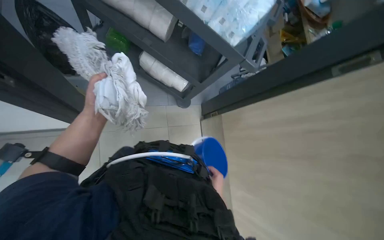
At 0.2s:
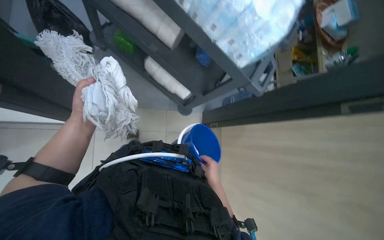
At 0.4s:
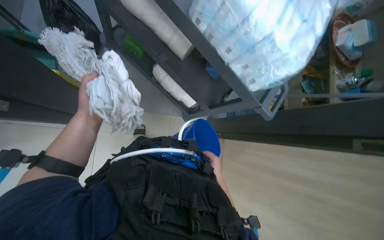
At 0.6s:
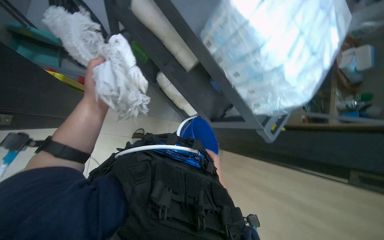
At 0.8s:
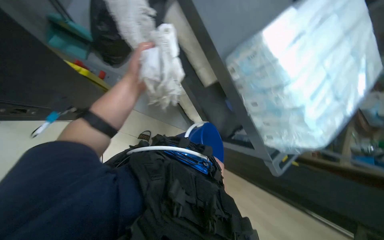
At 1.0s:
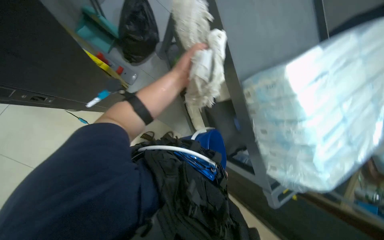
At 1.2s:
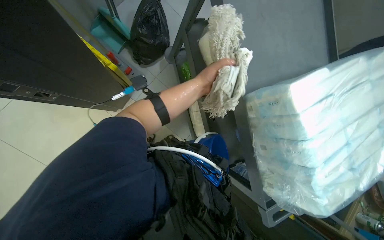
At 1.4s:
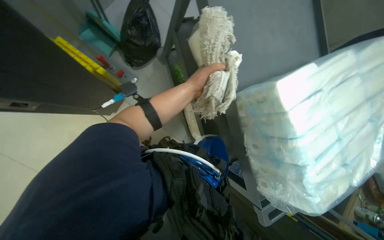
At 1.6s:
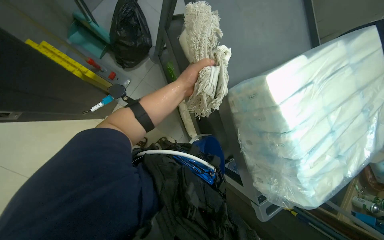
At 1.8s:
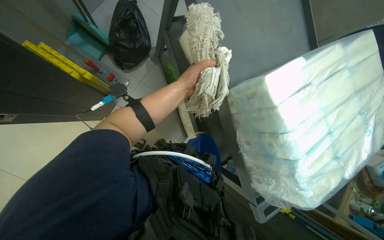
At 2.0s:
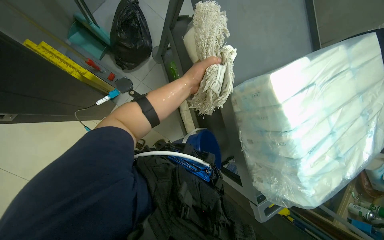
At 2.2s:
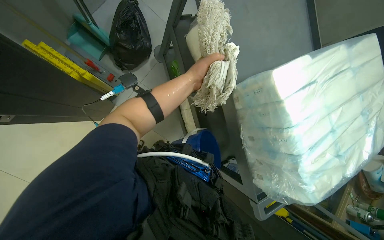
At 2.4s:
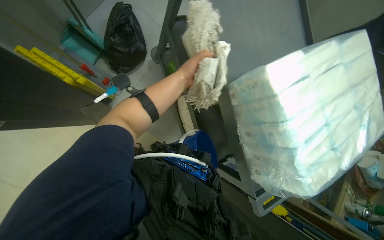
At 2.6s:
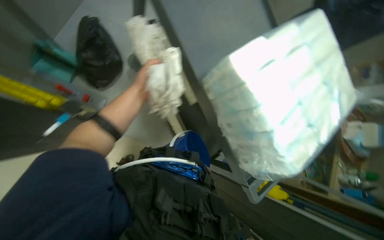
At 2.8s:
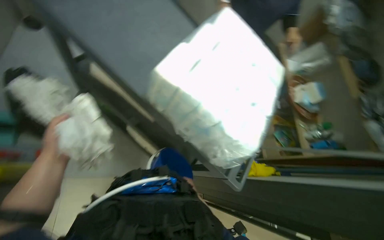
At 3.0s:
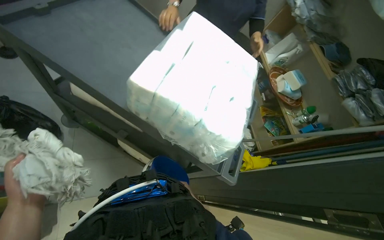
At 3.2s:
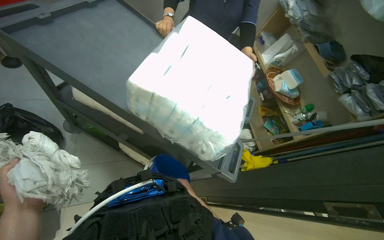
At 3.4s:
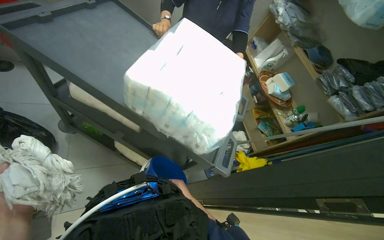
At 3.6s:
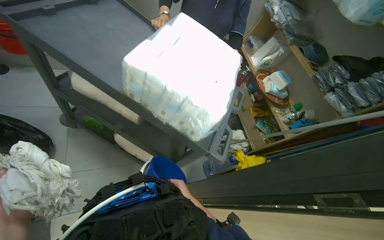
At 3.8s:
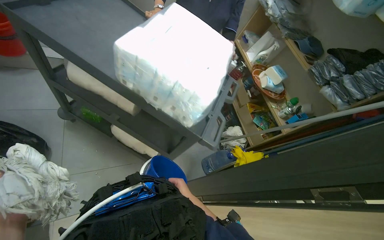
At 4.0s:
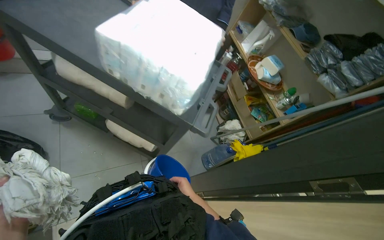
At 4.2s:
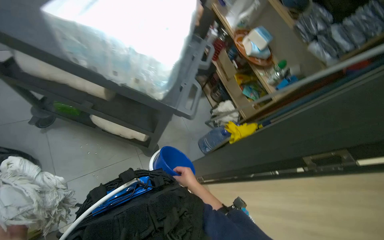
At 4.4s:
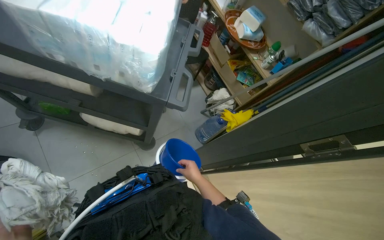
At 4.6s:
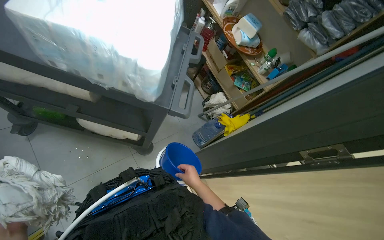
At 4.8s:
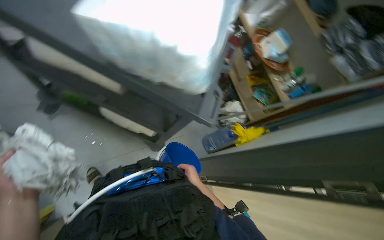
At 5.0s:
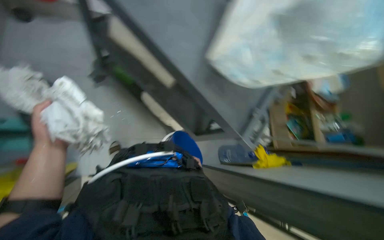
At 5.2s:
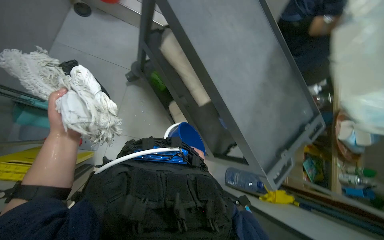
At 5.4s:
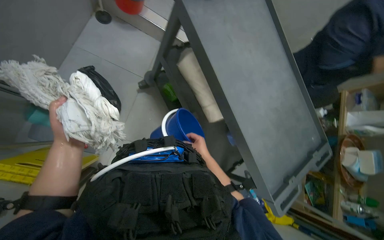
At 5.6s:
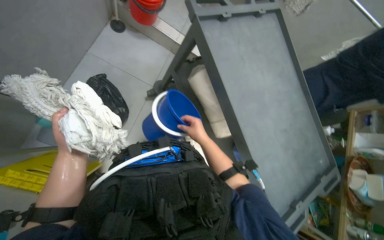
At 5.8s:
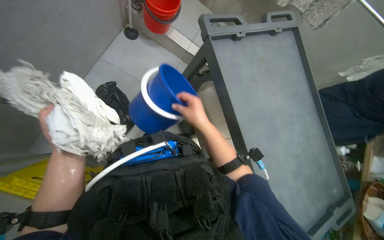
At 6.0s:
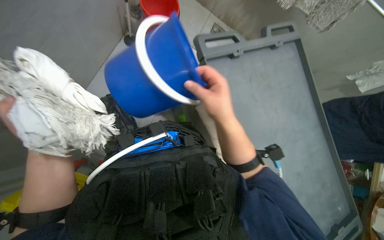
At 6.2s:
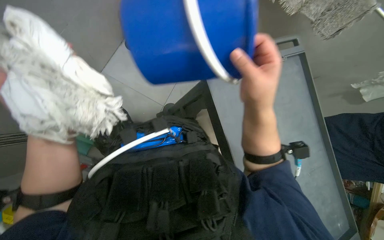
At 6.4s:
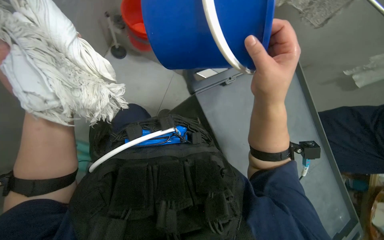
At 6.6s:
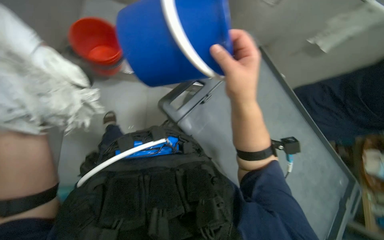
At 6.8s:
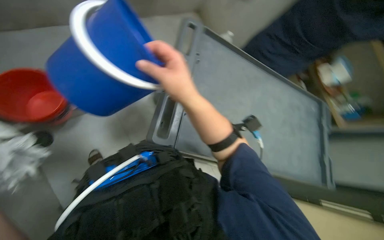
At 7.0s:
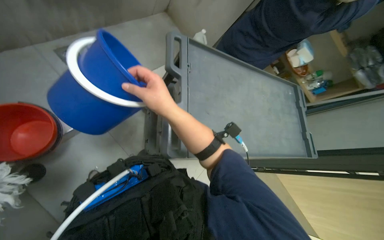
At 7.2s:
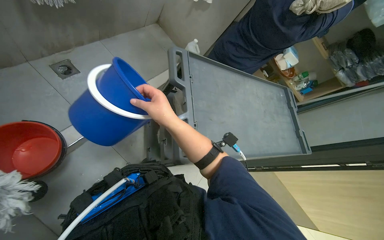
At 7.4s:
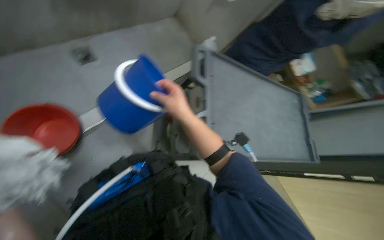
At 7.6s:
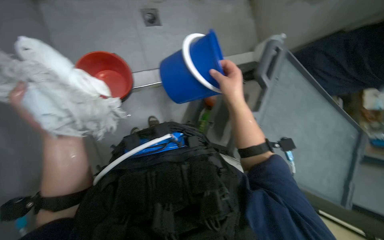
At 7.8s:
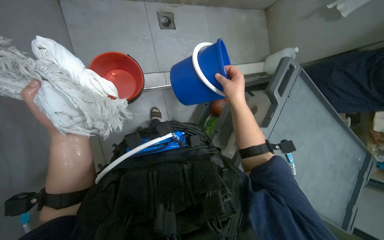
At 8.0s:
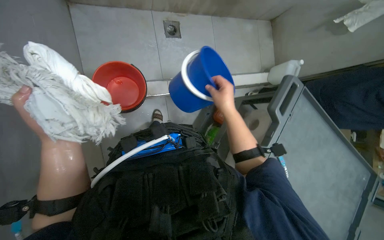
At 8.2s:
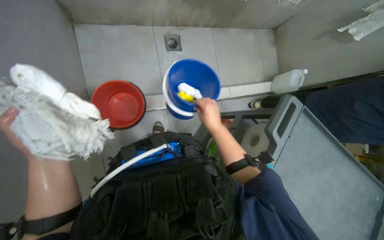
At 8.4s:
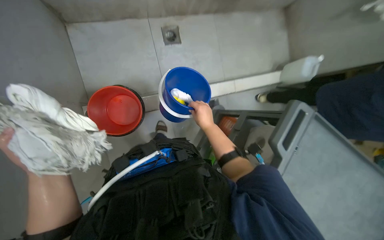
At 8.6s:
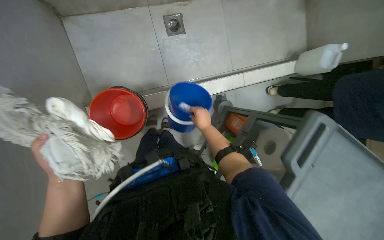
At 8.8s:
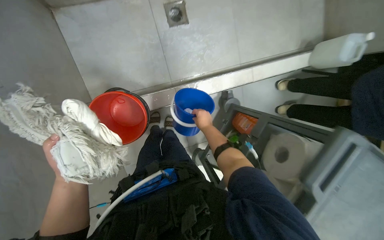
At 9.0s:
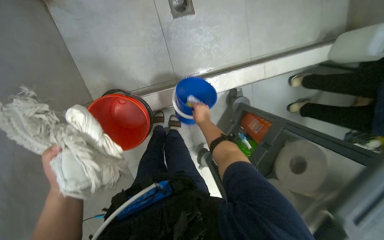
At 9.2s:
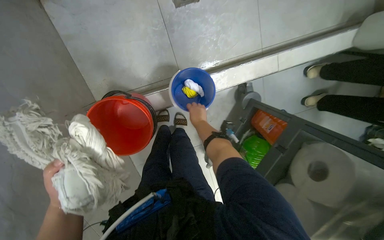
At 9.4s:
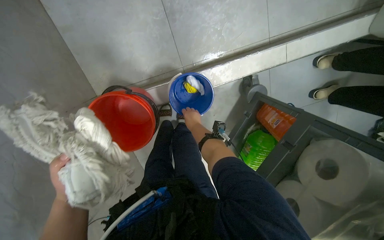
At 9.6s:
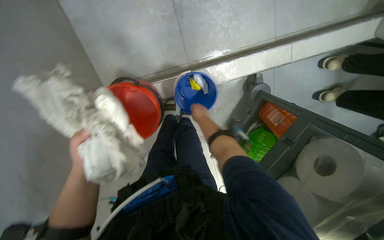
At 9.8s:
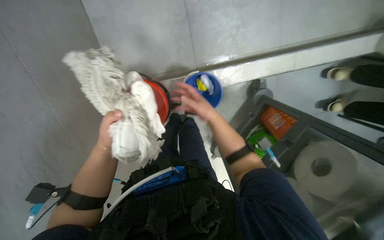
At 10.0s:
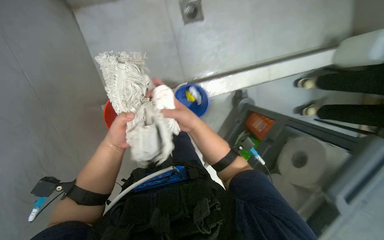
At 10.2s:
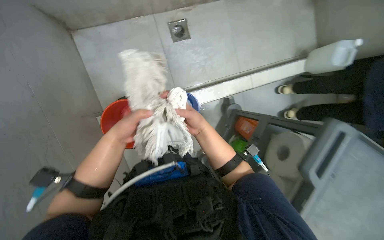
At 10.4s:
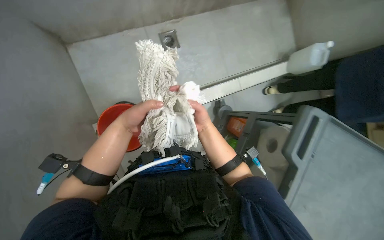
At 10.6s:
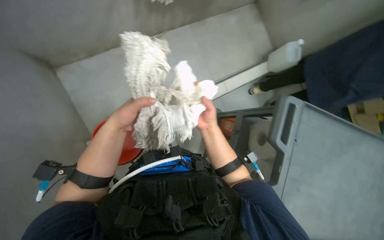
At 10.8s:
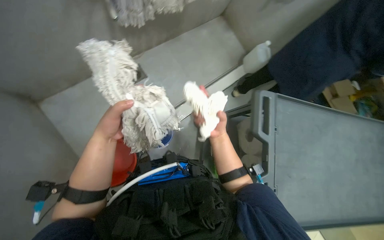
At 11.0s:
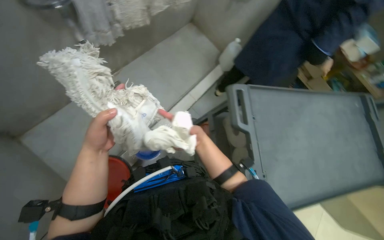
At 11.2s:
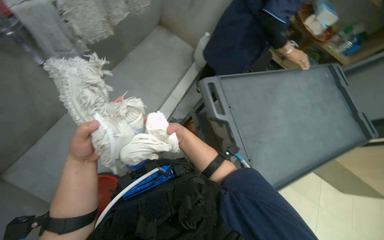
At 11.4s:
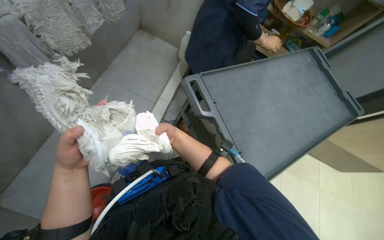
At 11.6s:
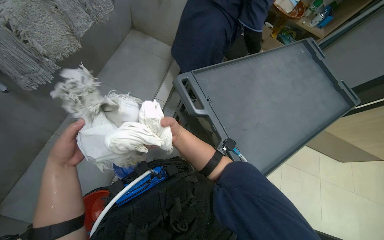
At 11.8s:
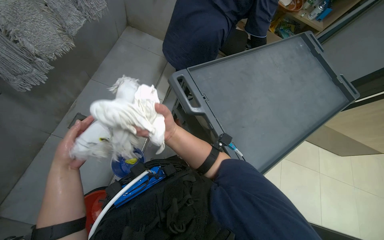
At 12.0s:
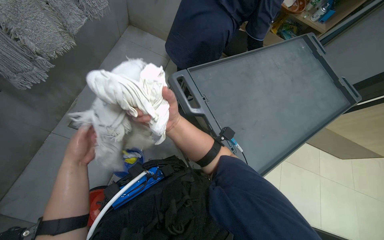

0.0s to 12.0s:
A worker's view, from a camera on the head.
Job: preparing cleaning supplies.
The whole recording: Transferring cleaning cloths between buckets. The worker transfers small white cleaning cloths from a blue bucket to a red bucket.
0.0s to 1.6s: The scene rotates clockwise by about 40 degrees.
1.6s to 3.0s: The wearer looks about 45 degrees further to the right.
4.4s to 6.0s: The wearer moves about 50 cm. The wearer looks approximately 50 degrees further to the left.
7.6s to 9.0s: Both hands move farther from the camera and to the left, roughly 20 cm.
9.0s to 10.4s: The left hand moves to the right, approximately 15 cm. Meanwhile the right hand travels nearer to the camera and back again, approximately 25 cm each way.
10.4s to 12.0s: The wearer looks approximately 50 degrees further to the right.

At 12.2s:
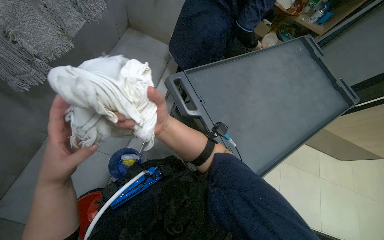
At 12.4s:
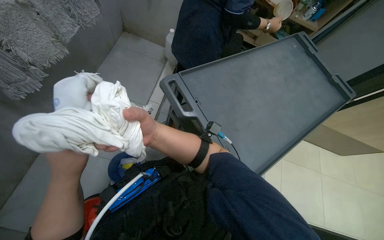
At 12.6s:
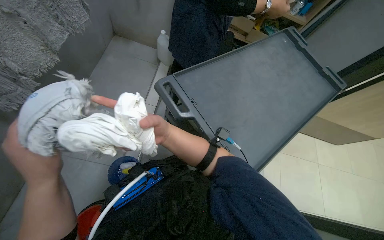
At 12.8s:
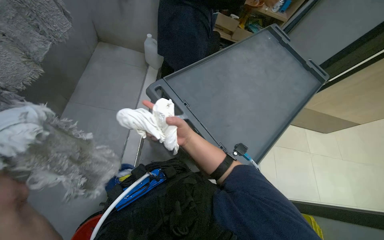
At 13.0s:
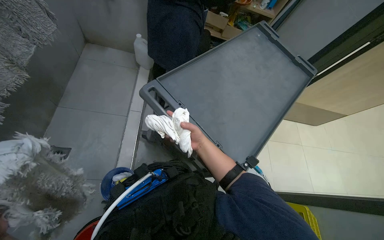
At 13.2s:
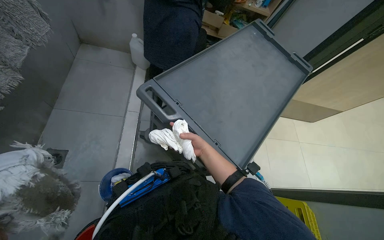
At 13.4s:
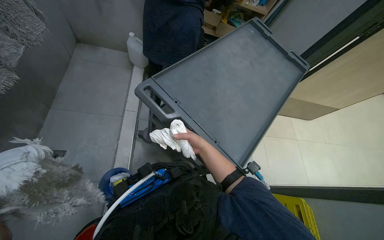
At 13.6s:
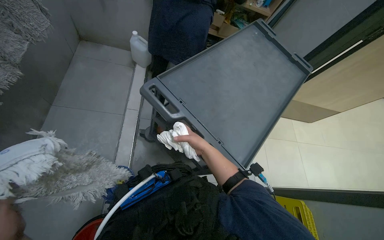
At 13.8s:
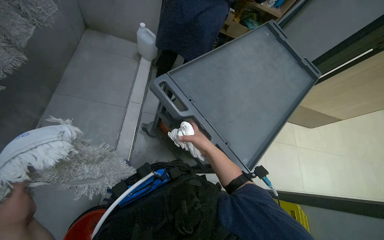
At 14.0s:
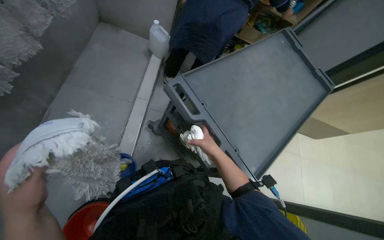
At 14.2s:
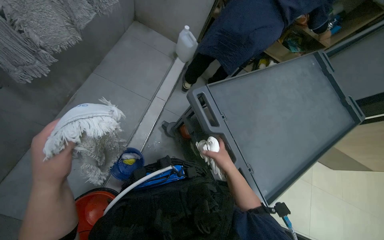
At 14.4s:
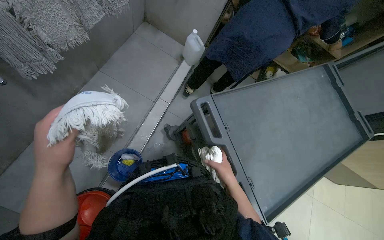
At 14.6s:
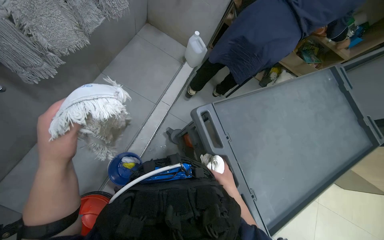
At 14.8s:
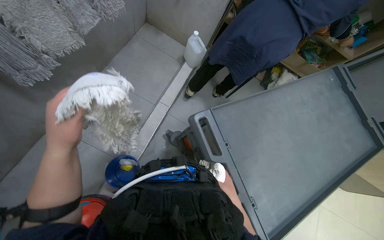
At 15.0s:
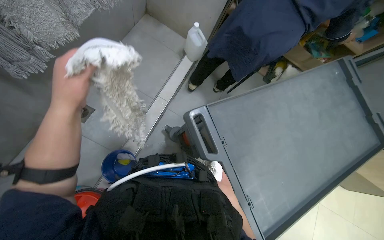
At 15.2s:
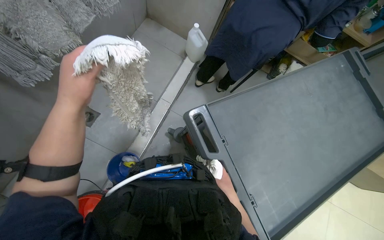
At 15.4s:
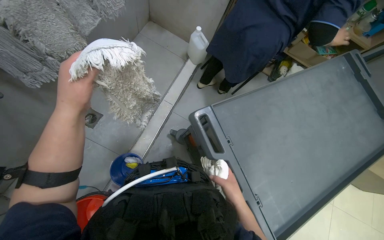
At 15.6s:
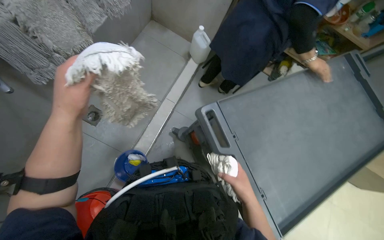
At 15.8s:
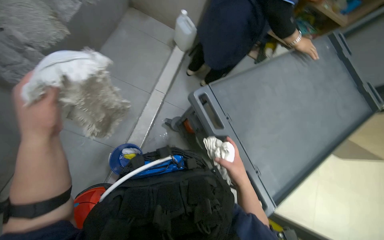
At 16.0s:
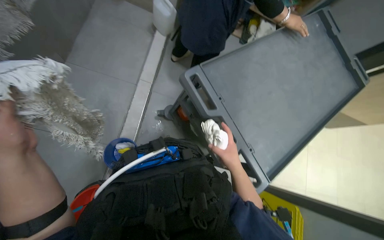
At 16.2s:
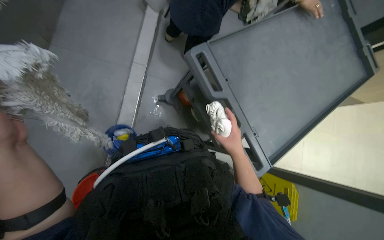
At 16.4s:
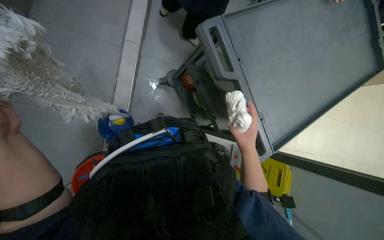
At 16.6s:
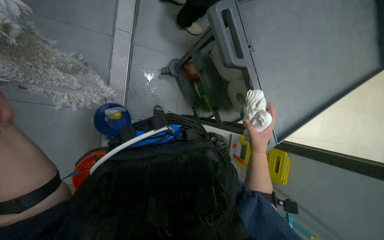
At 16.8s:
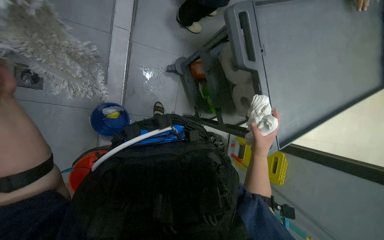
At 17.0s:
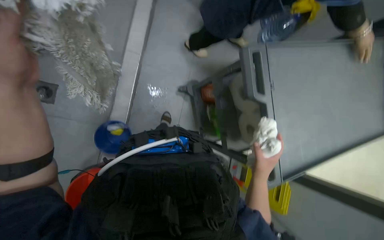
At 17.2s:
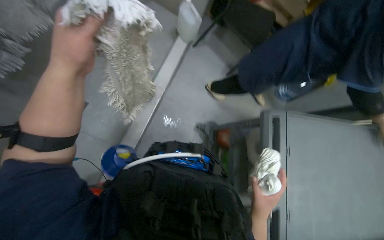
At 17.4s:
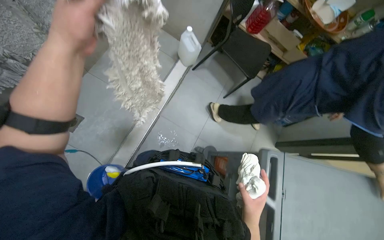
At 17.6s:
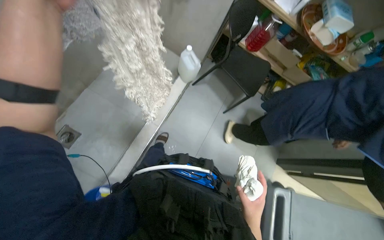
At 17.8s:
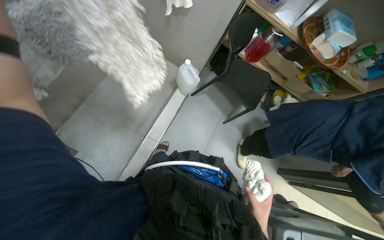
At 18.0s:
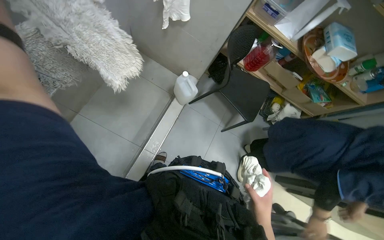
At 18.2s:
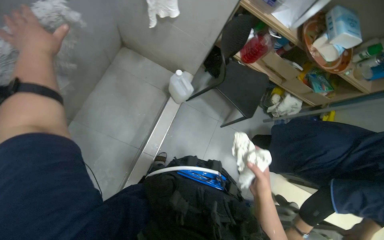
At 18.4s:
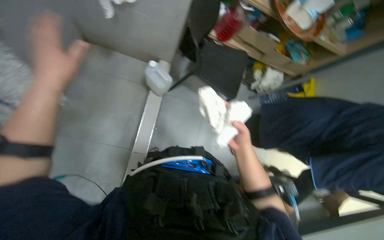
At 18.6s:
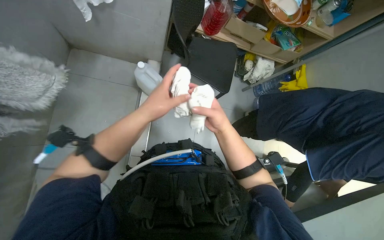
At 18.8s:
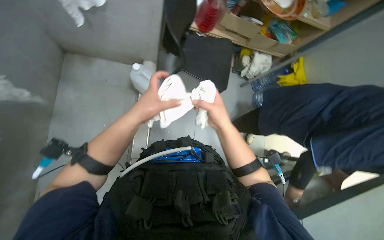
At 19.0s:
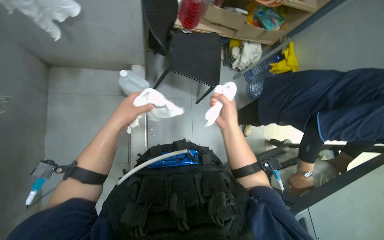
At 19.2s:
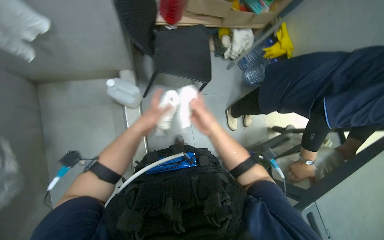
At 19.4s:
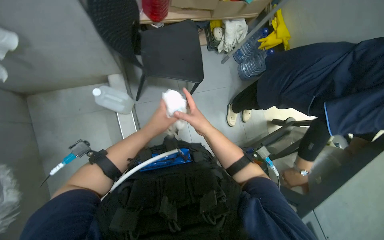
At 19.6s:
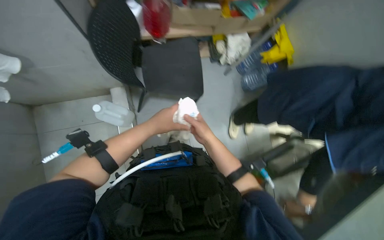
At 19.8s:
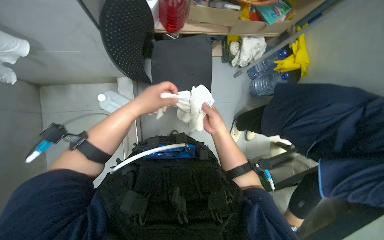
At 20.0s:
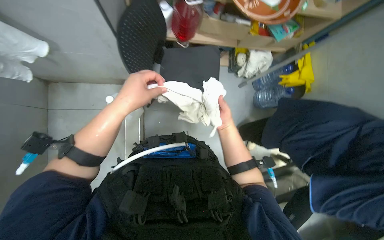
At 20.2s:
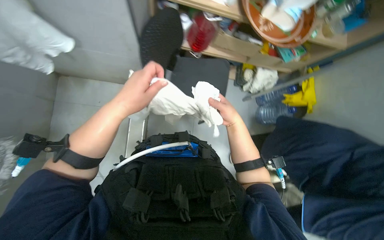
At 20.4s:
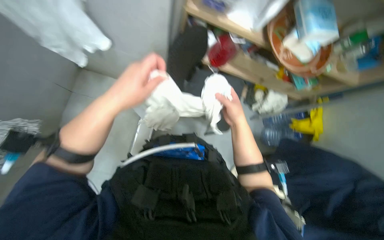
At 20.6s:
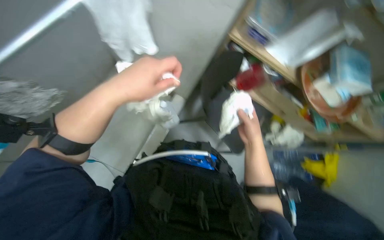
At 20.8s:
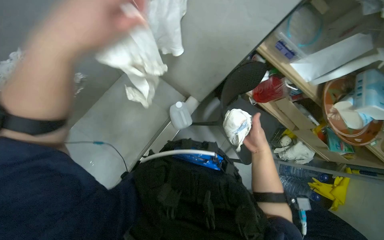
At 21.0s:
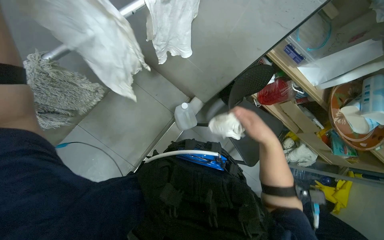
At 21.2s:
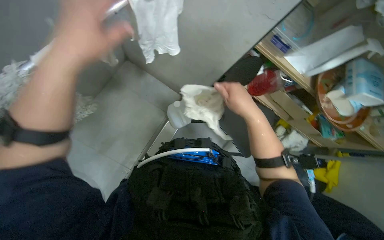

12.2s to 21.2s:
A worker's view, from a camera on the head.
Job: preparing cleaning supplies.
The whole recording: Transferring cleaning cloths between buckets. The worker transfers small white cleaning cloths from a blue bucket to a red bucket.
13.8s to 15.2s: The wearer's head swings about 20 degrees to the left.
15.2s to 16.6s: The wearer looks roughly 25 degrees further downward. The right hand shifts roughly 10 cm nearer to the camera.
16.6s to 18.2s: The view tips upward by roughly 20 degrees.
18.2s to 19.8s: The camera is carried roughly 50 cm. The camera pitches downward, by approximately 20 degrees. The scene rotates counterclockwise by roughly 25 degrees.
19.8s to 21.2s: The view tilts some 15 degrees upward. The scene rotates clockwise by about 35 degrees.
